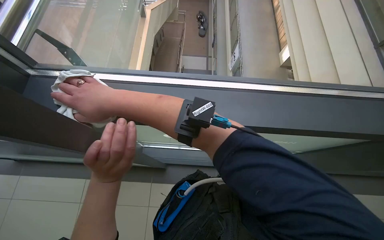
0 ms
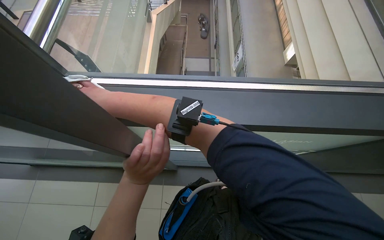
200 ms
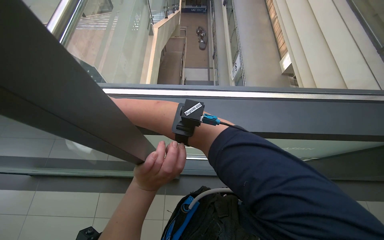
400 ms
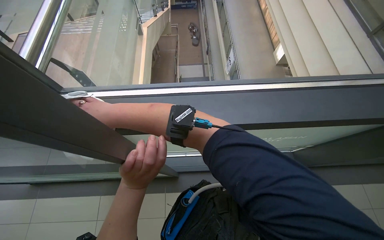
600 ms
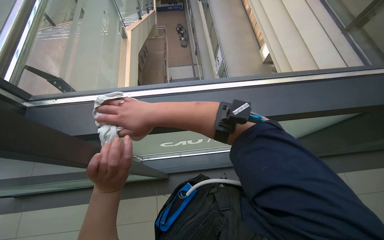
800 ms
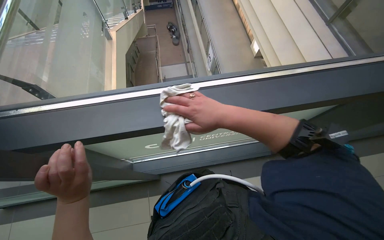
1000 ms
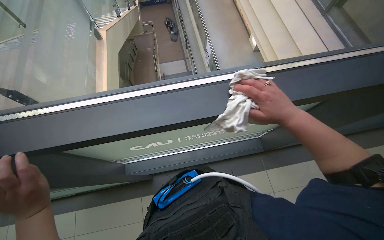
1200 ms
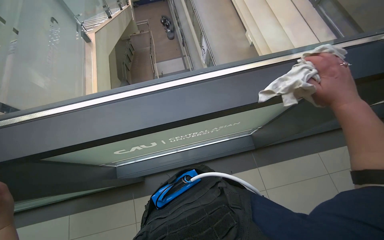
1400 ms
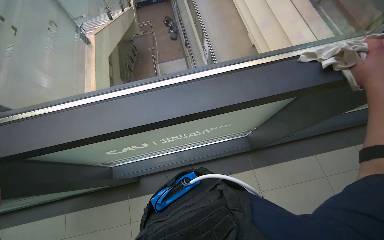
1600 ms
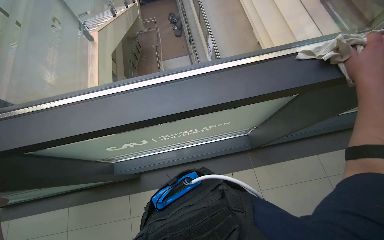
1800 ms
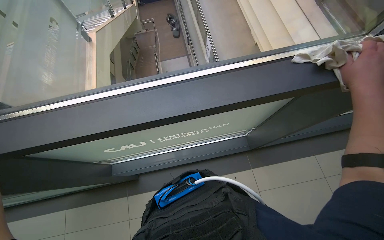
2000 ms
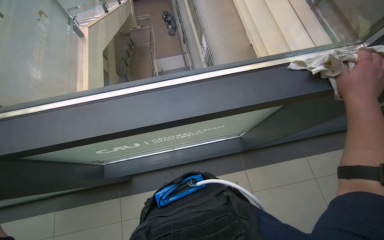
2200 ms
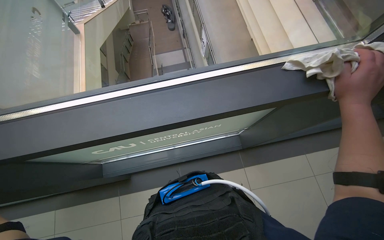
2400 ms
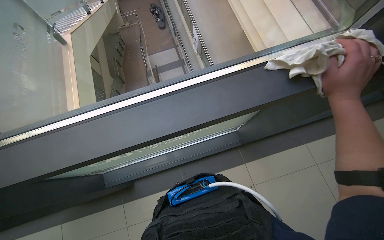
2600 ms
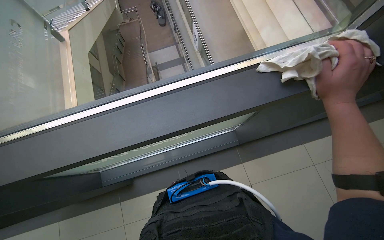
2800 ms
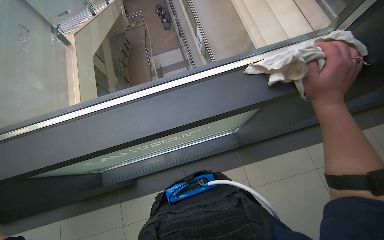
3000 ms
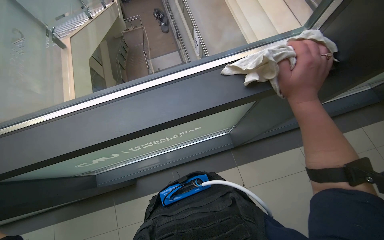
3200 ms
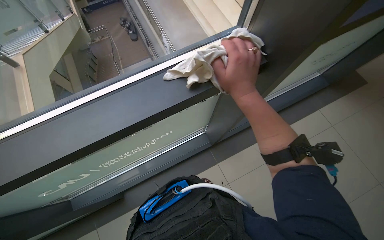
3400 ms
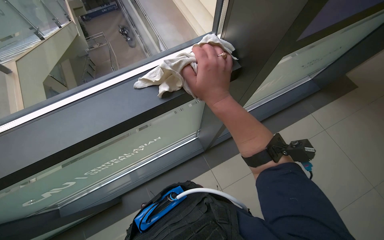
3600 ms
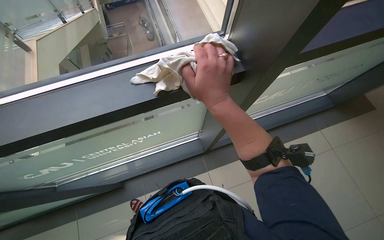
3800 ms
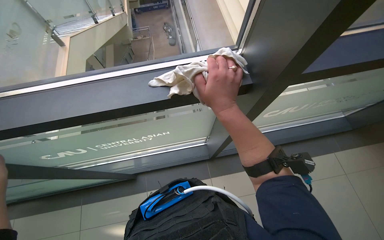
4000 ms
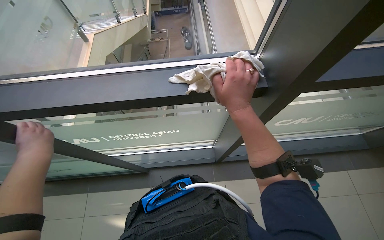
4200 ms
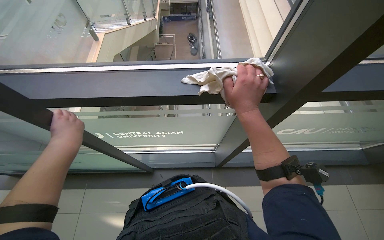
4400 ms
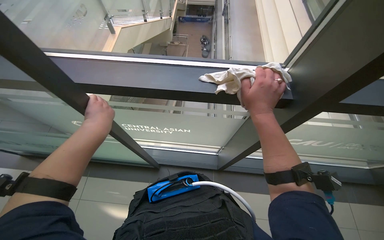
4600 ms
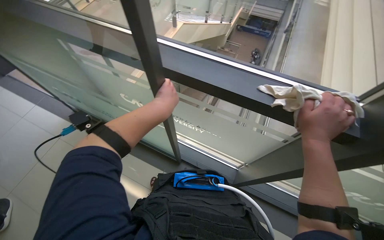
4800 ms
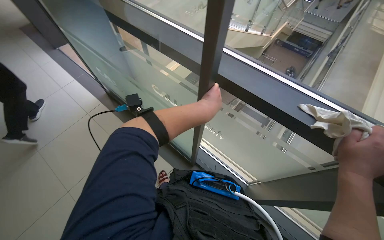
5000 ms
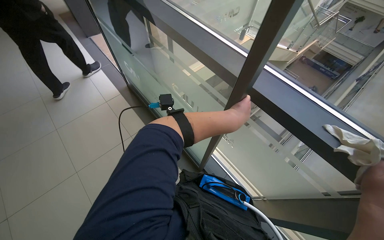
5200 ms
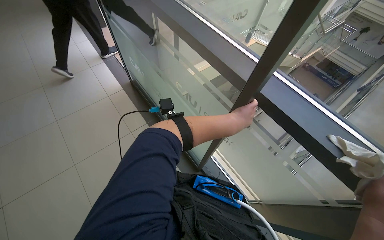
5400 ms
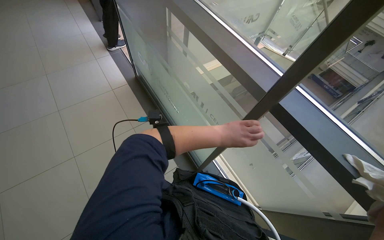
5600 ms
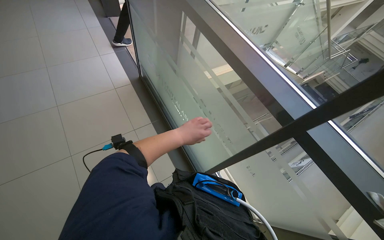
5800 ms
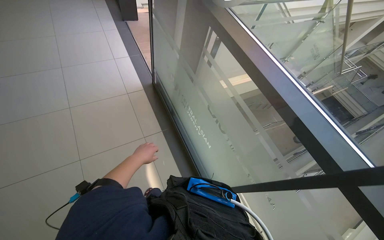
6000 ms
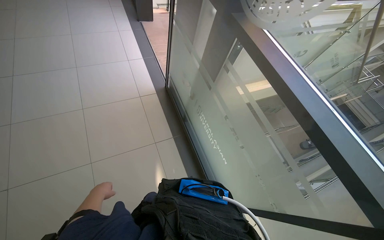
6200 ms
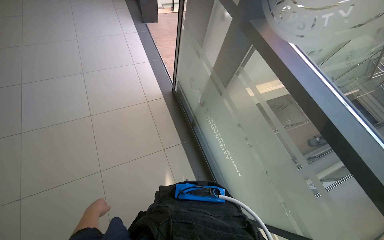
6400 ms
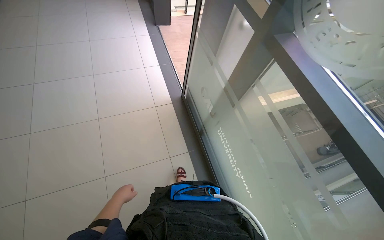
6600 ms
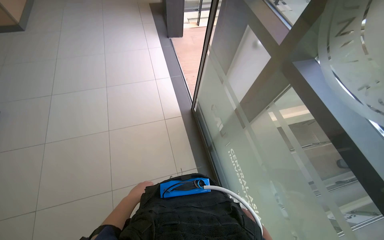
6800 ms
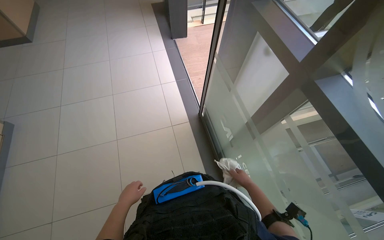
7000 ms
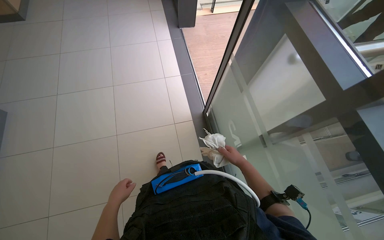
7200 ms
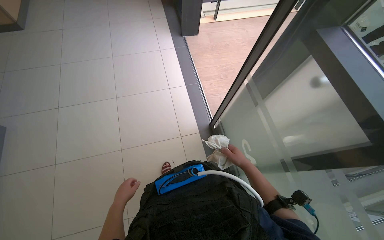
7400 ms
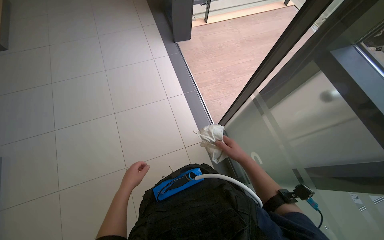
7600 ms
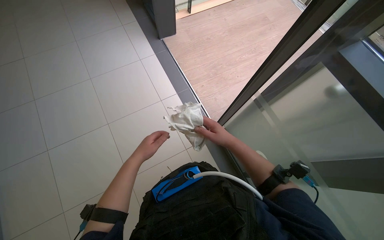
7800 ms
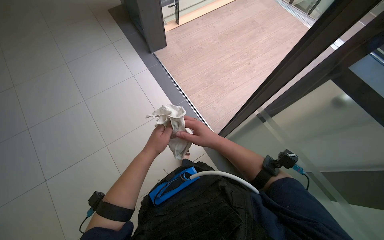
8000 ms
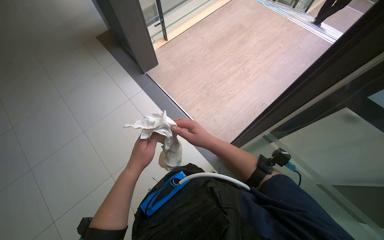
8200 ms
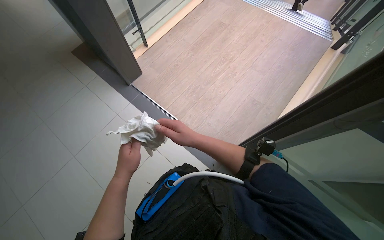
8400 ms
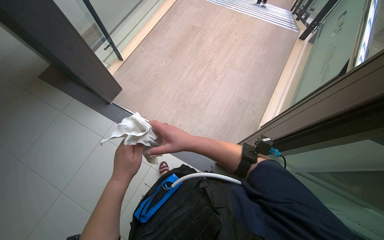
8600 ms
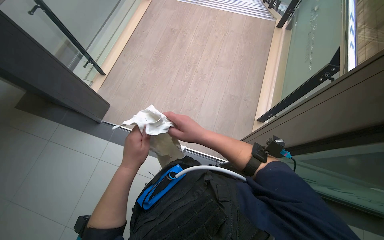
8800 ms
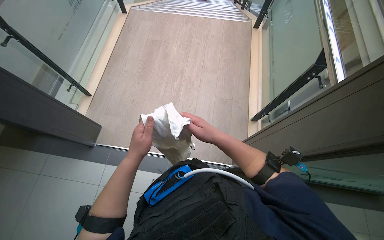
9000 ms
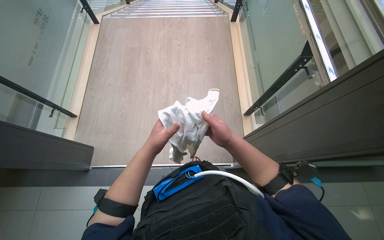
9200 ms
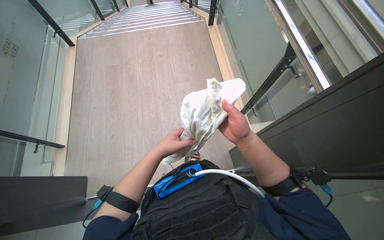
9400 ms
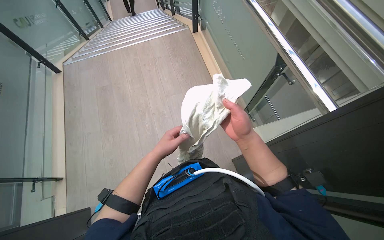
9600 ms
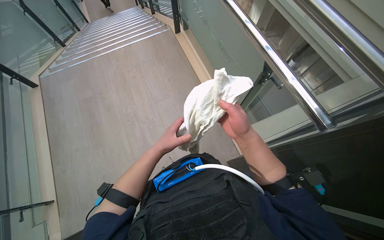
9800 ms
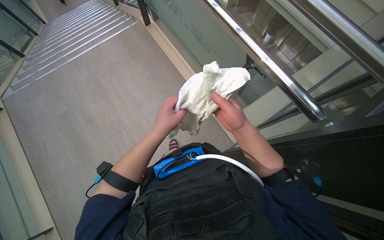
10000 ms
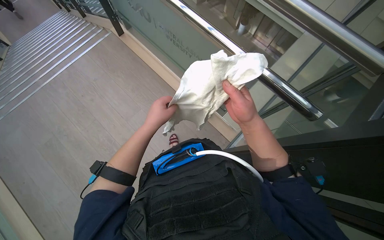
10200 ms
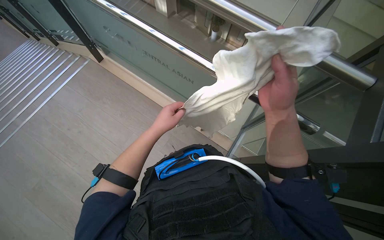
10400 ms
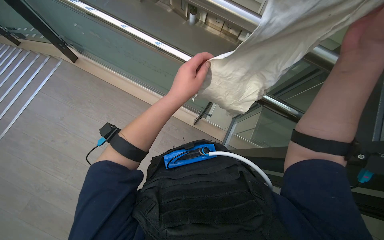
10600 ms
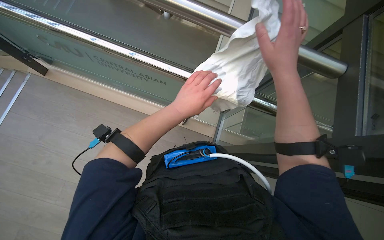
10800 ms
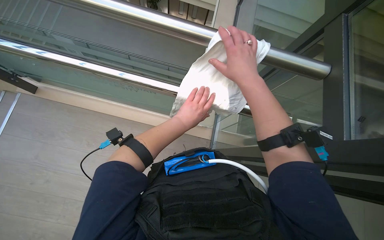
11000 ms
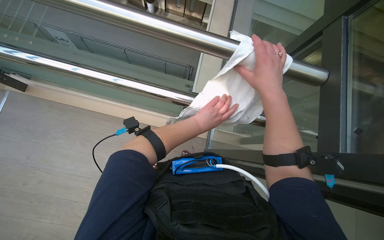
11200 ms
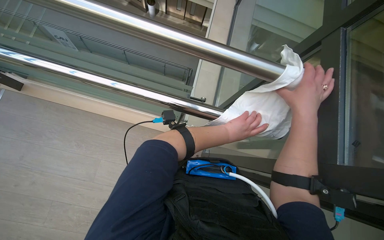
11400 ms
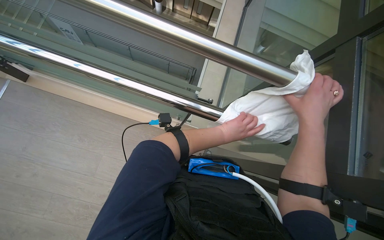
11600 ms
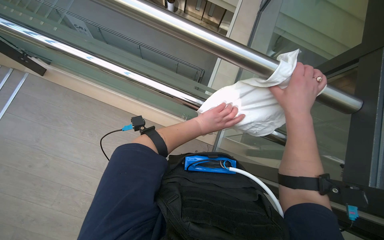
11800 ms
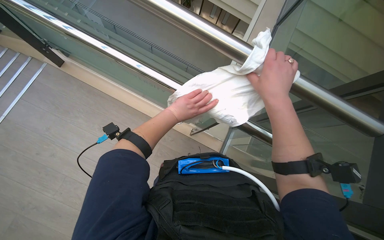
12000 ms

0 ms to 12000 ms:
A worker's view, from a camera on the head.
Job: wiping surfaces.
The whole recording: Wiping metal handrail. The worker wipes the metal handrail along the staircase.
4400 ms to 6000 ms: The camera is carried about 40 cm. The wearer's head swings roughly 65 degrees to the left.
6000 ms to 7600 ms: The head travels roughly 70 cm.
7600 ms to 9000 ms: The wearer's head swings about 55 degrees to the right.
9000 ms to 10400 ms: The head travels approximately 60 cm. The head turns to the right by about 65 degrees.
10400 ms to 12000 ms: The wearer looks about 20 degrees further to the right. The left hand moves roughly 20 cm to the right and comes back. The right hand reaches roughly 5 cm nearer to the camera, then returns.

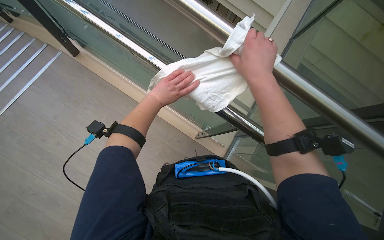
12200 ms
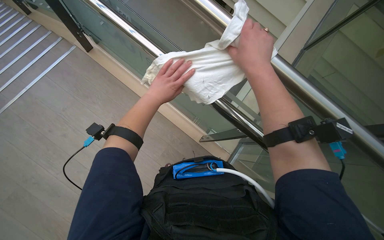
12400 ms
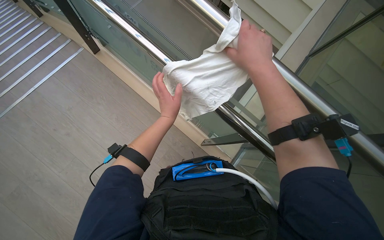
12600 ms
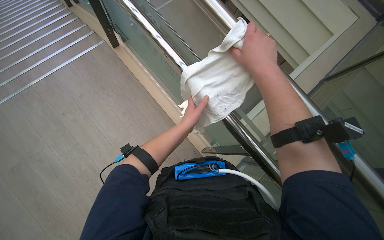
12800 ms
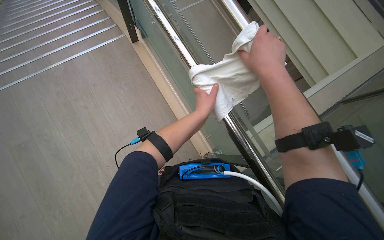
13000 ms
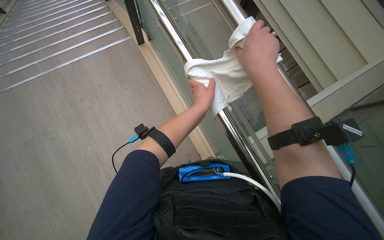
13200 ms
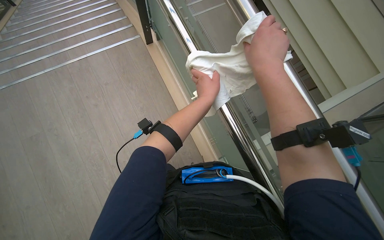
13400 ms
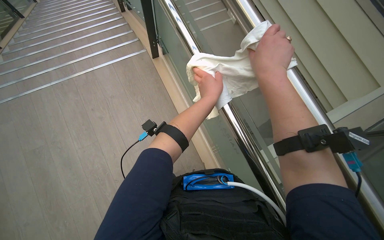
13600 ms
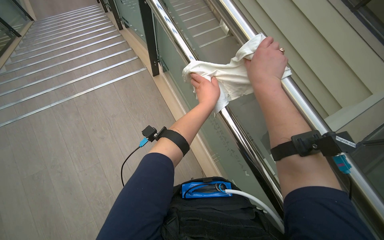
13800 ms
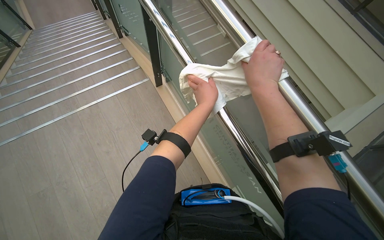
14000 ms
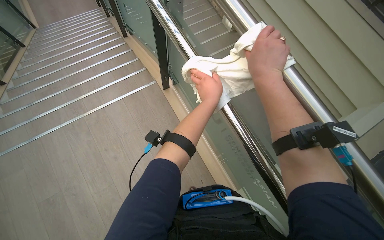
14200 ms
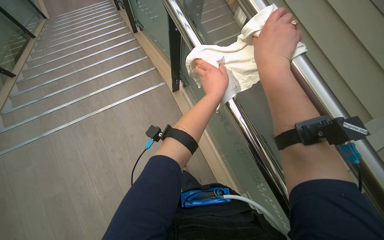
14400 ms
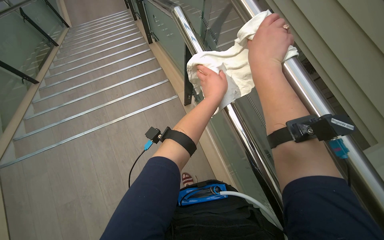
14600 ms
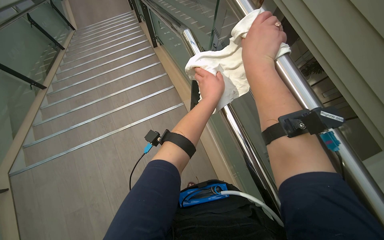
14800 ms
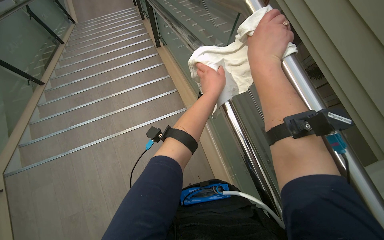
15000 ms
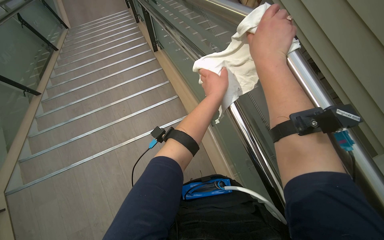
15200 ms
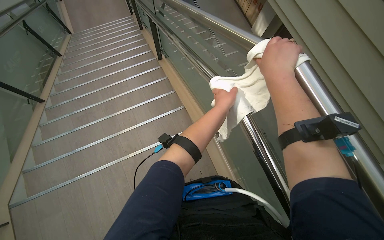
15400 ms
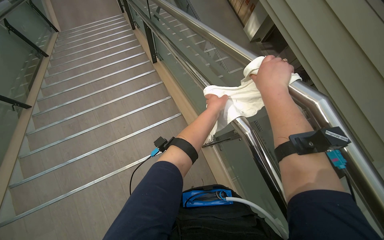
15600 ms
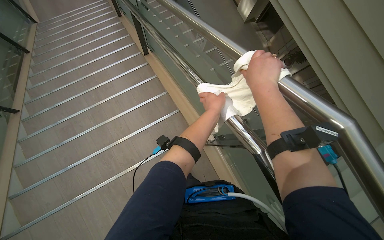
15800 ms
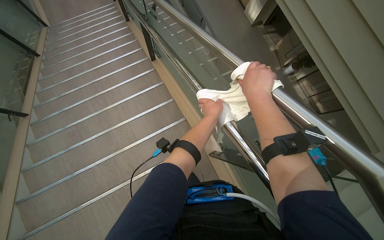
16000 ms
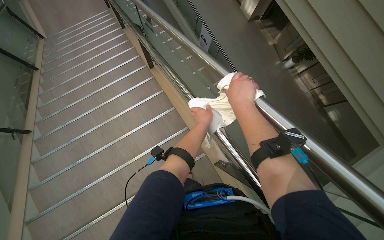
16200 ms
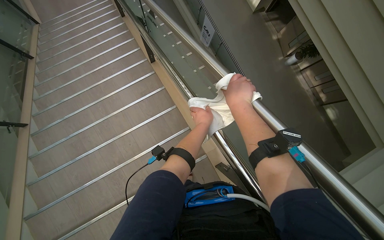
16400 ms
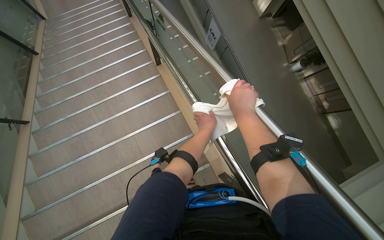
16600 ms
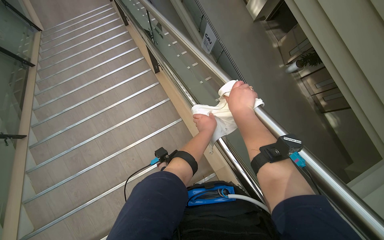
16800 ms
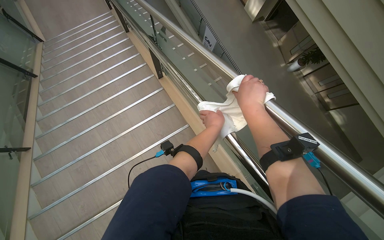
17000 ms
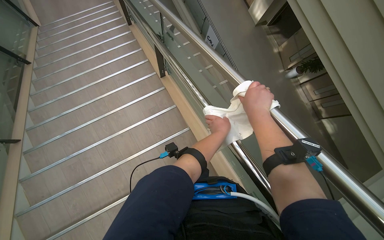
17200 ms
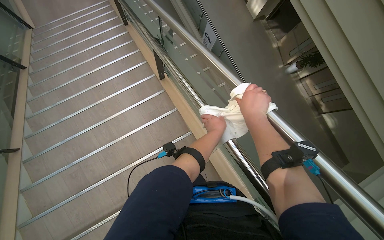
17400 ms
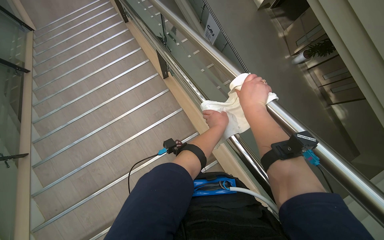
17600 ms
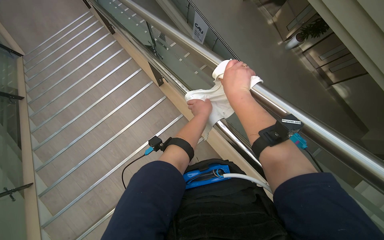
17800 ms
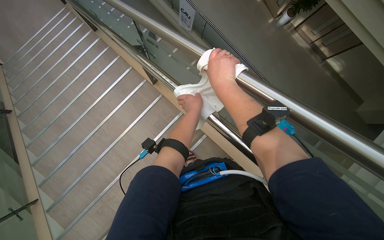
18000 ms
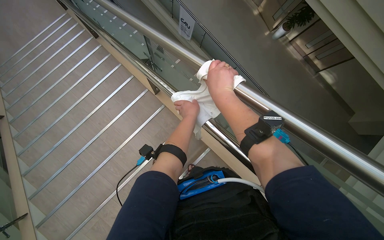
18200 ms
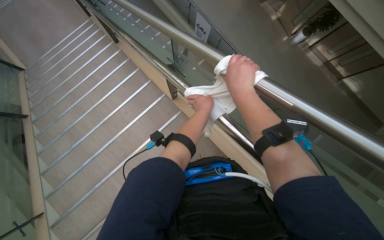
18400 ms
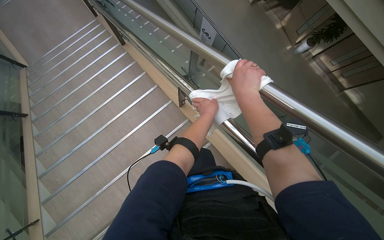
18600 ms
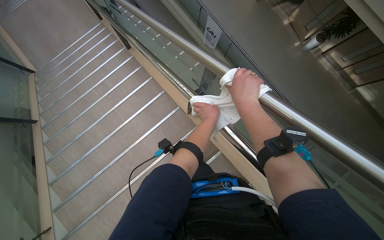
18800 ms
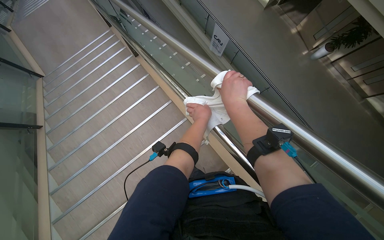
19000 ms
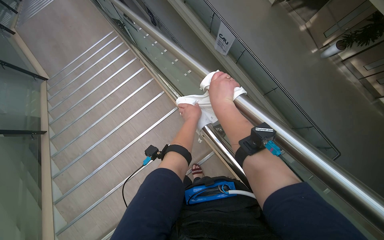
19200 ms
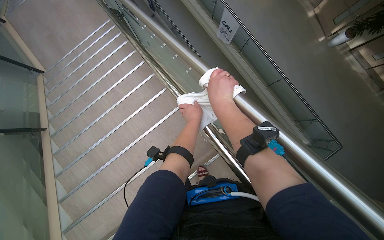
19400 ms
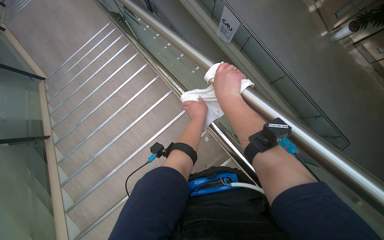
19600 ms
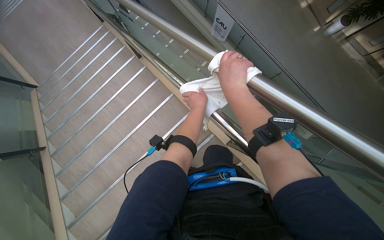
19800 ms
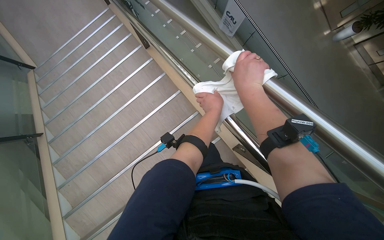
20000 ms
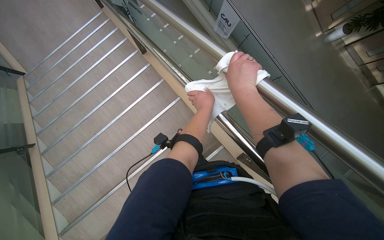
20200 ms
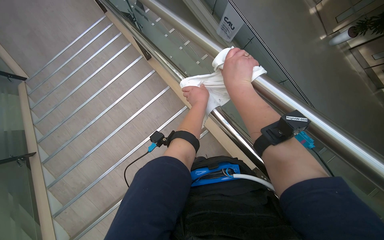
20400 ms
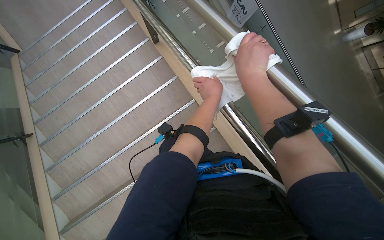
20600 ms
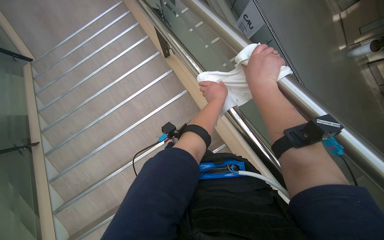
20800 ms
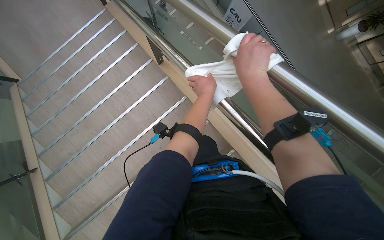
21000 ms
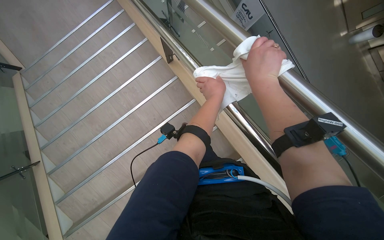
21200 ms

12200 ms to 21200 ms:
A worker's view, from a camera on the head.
Job: wiping surfaces.
The whole recording: Wiping metal handrail. The worker wipes the metal handrail along the staircase.
12200 ms to 13800 ms: The camera pitches upward, by roughly 20 degrees. The scene rotates clockwise by roughly 25 degrees. The left hand travels to the right by about 10 cm.
13800 ms to 15200 ms: The hands make small movements and keep their place.
15200 ms to 16600 ms: The camera travels approximately 70 cm.
16600 ms to 18200 ms: The wearer moves approximately 60 cm.
18200 ms to 19800 ms: The wearer moves some 70 cm.
19800 ms to 21200 ms: The wearer moves approximately 70 cm.
